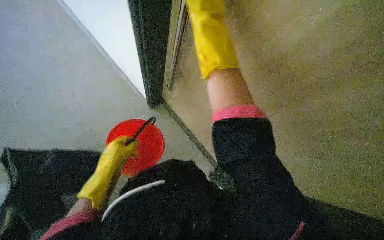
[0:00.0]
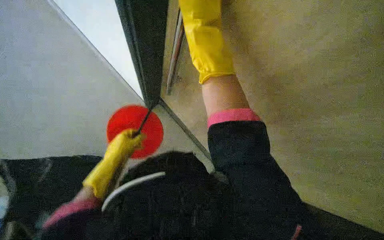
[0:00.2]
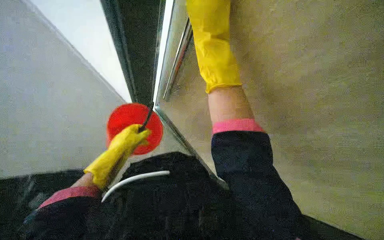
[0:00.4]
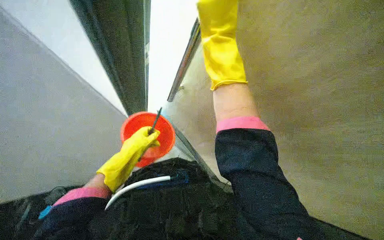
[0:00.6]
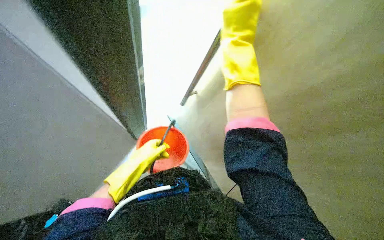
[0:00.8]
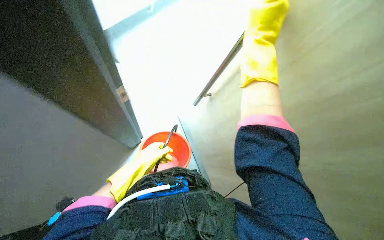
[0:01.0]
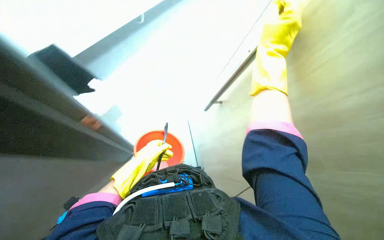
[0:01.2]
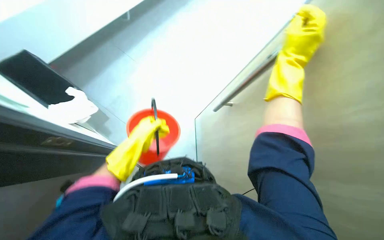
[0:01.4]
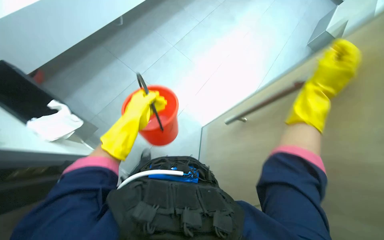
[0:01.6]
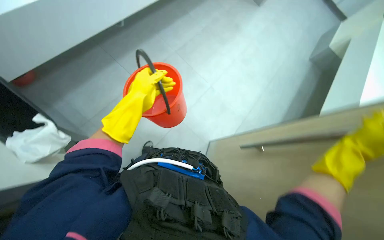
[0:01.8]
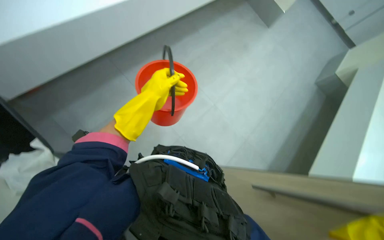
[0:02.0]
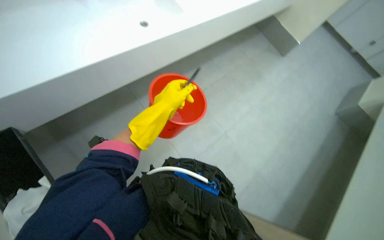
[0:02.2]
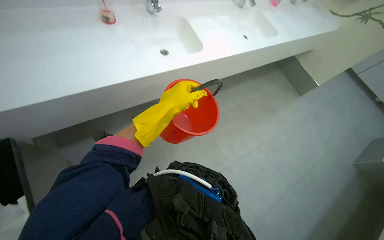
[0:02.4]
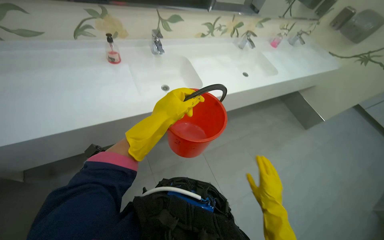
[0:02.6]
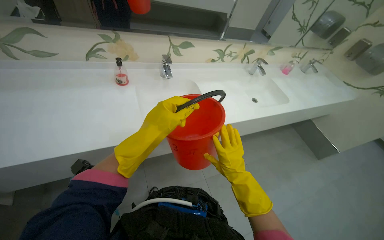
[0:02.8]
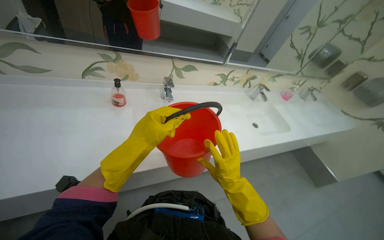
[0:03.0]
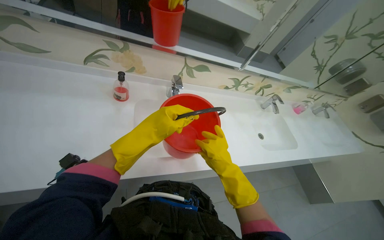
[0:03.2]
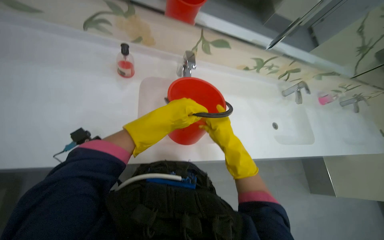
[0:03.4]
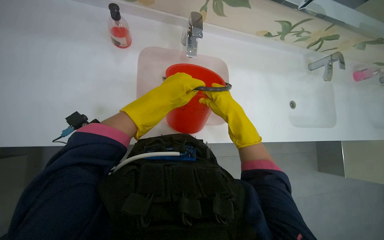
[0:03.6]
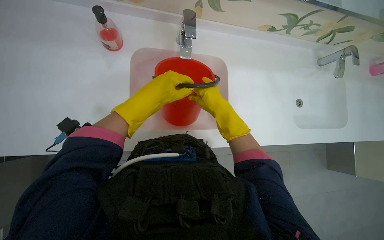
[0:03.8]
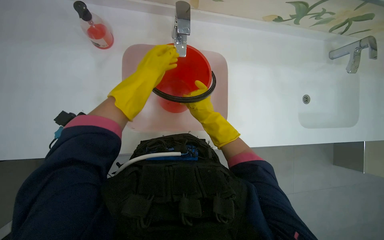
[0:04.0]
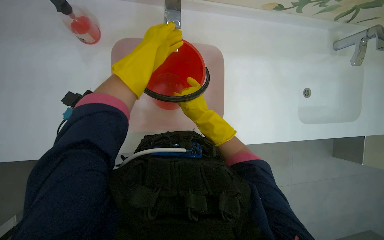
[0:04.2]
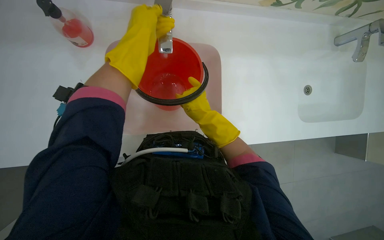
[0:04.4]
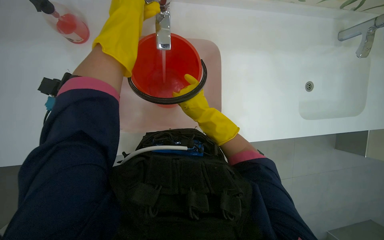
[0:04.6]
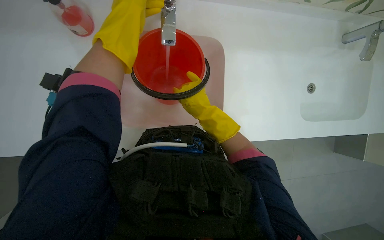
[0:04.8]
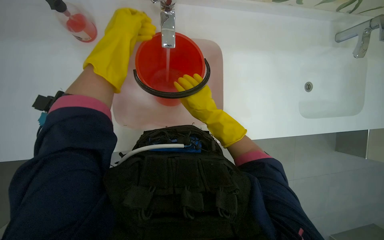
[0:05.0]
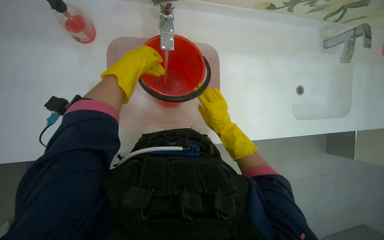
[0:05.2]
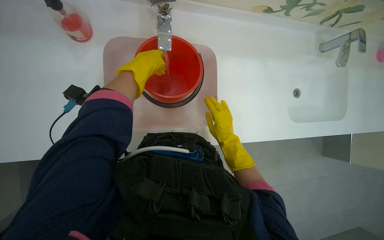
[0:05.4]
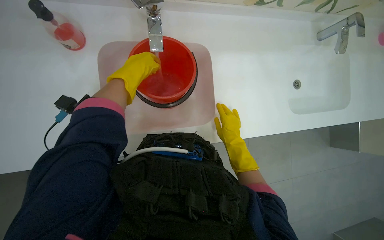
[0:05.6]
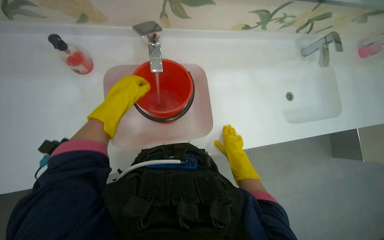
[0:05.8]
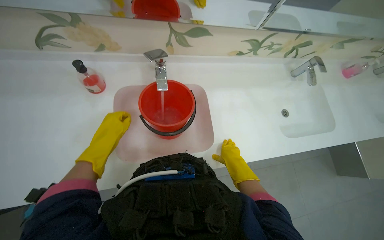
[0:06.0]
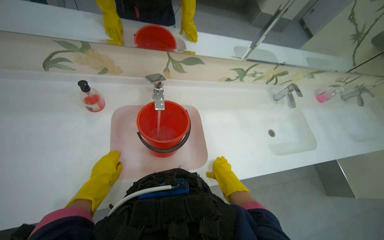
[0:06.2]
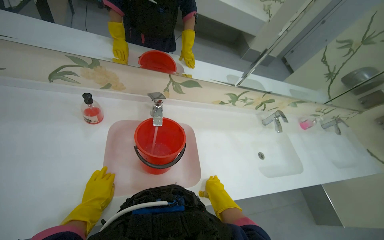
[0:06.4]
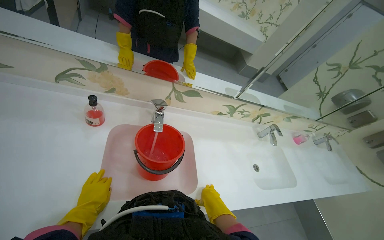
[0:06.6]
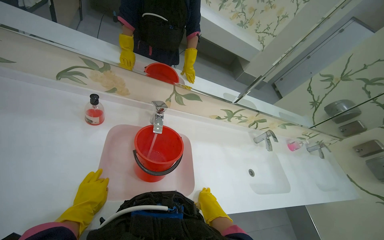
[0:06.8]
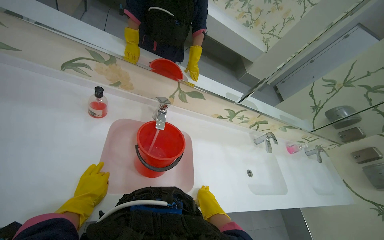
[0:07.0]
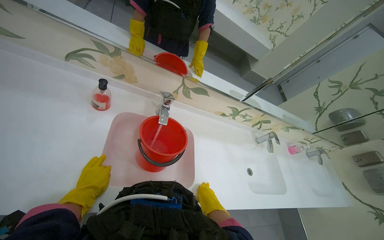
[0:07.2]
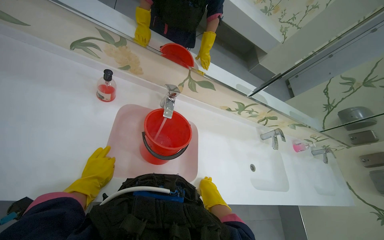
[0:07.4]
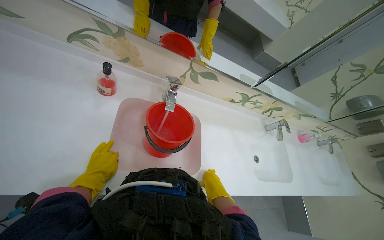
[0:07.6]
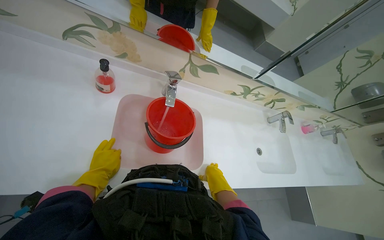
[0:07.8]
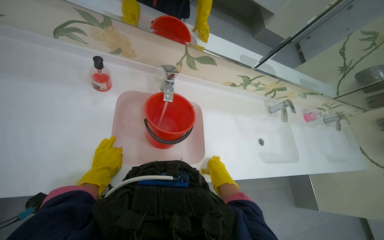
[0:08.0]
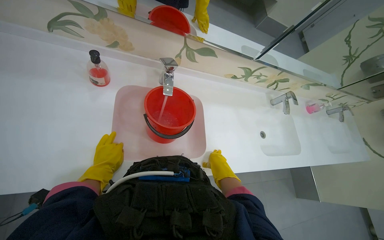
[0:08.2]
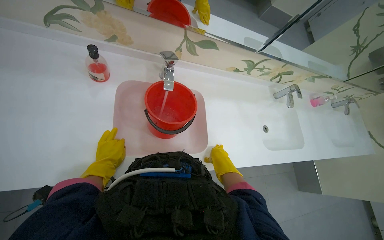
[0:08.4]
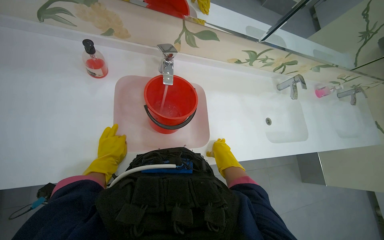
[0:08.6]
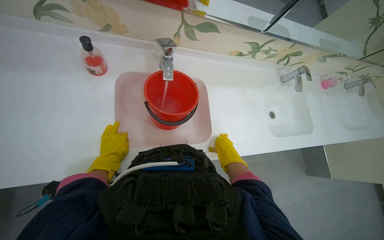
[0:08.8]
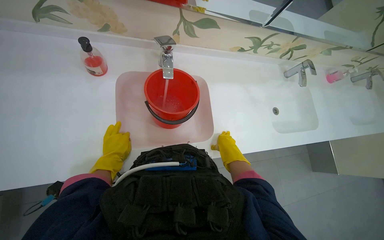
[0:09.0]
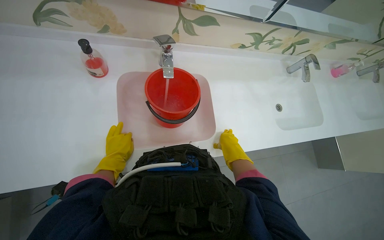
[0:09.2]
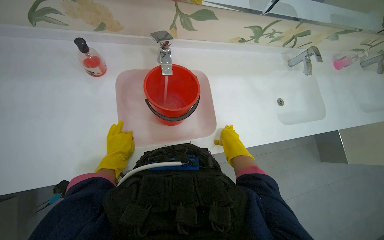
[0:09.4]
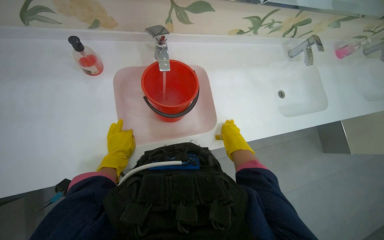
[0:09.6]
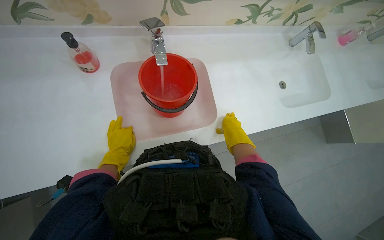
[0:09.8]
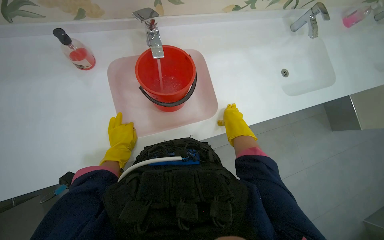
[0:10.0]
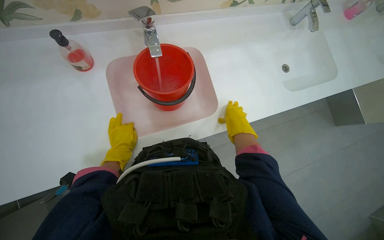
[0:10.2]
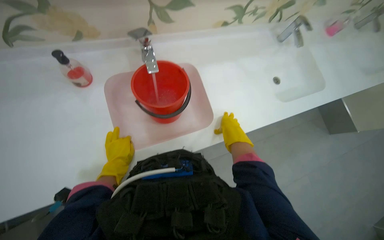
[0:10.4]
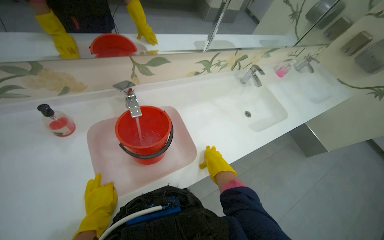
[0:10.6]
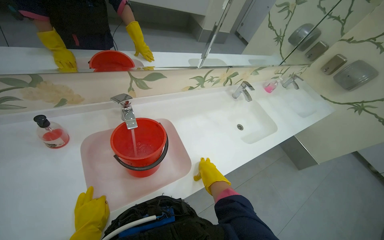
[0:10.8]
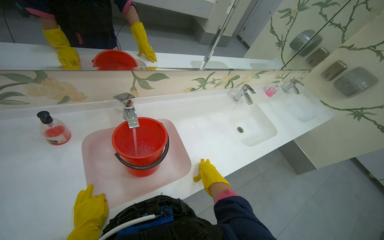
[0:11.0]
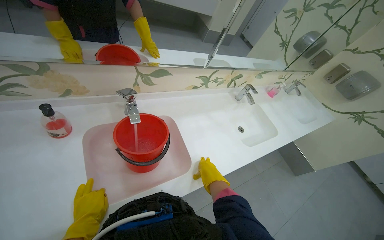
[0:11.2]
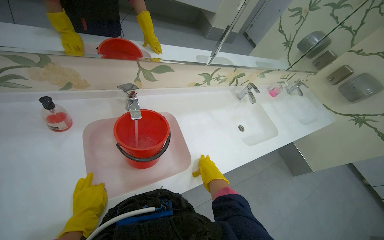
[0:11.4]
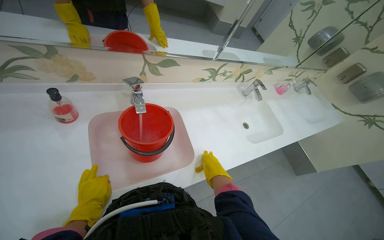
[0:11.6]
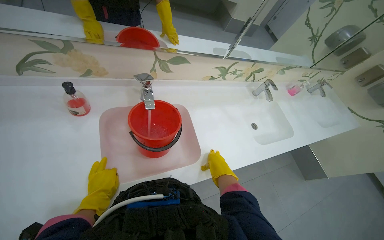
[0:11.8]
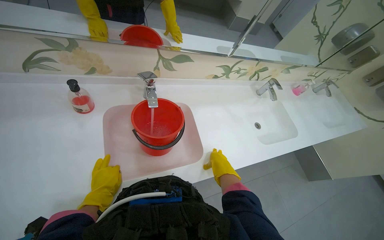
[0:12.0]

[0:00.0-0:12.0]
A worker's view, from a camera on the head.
Job: preparing cleaning supplies.
The whole recording: Preparing cleaning supplies. The worker gathers and organizes various cleaning tools and solutions from the cart, including filling a bucket with water.
0:00.0 to 0:01.6: The head turns to the left by some 30 degrees. The right hand heads down the picture and to the right, covering approximately 15 cm.
0:01.6 to 0:03.0: The wearer's head swings about 30 degrees to the left. The camera pitches upward, by about 35 degrees.
0:03.0 to 0:04.4: The head travels roughly 50 cm. The wearer's head swings about 20 degrees to the left. The camera pitches downward, by some 35 degrees.
0:04.4 to 0:06.0: The view tilts approximately 15 degrees upward. The left hand shifts some 25 cm down the picture and to the left, while the right hand moves to the right and down the picture, some 20 cm.
0:06.0 to 0:07.6: The view tilts about 15 degrees upward.
0:07.6 to 0:09.0: The view tips downward by roughly 15 degrees. The right hand is displaced farther from the camera by about 15 cm.
0:09.0 to 0:10.4: The hands make small movements and keep their place.
0:10.4 to 0:12.0: The camera pitches upward, by about 15 degrees.

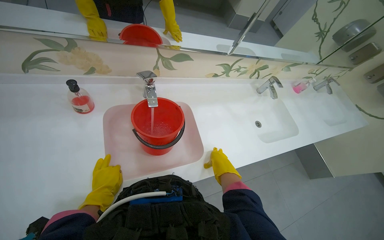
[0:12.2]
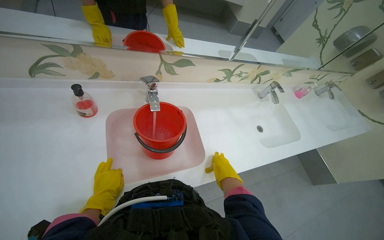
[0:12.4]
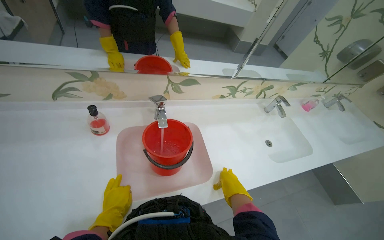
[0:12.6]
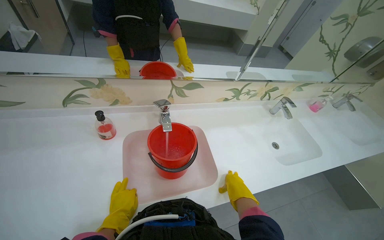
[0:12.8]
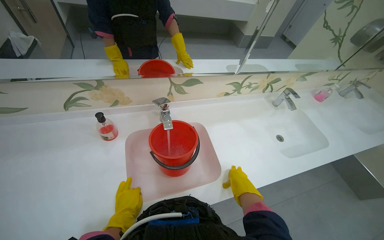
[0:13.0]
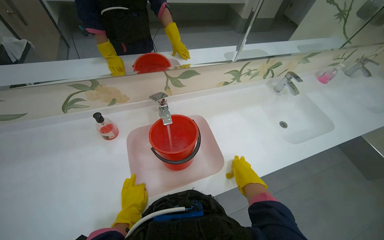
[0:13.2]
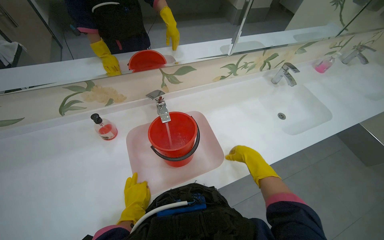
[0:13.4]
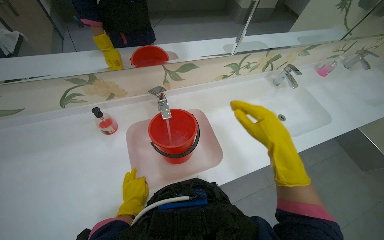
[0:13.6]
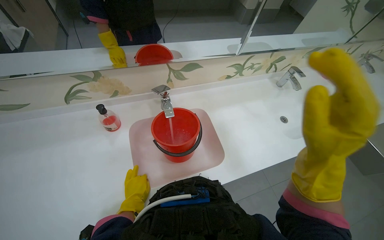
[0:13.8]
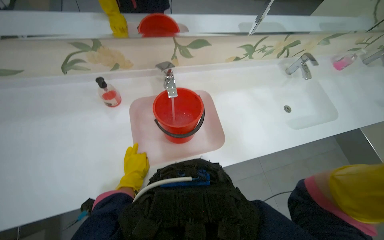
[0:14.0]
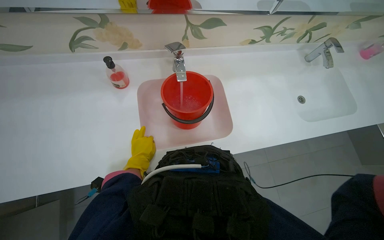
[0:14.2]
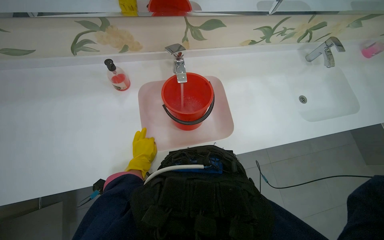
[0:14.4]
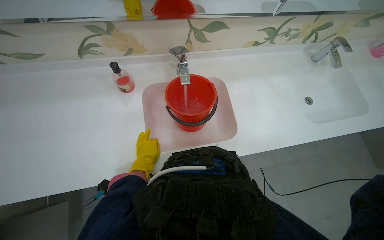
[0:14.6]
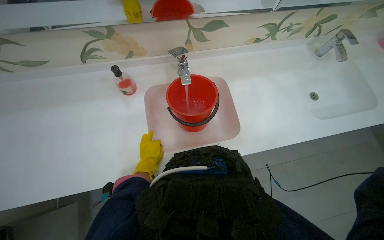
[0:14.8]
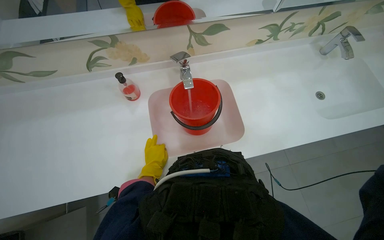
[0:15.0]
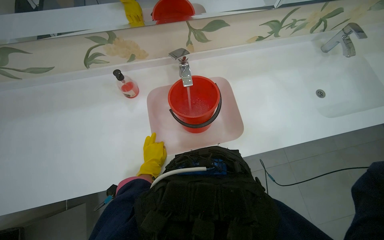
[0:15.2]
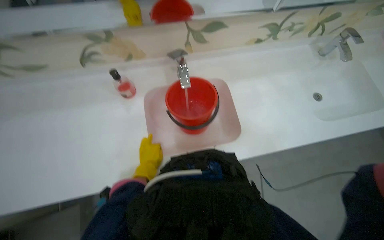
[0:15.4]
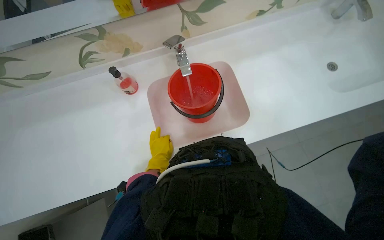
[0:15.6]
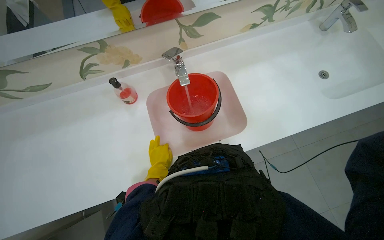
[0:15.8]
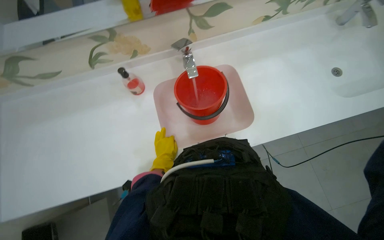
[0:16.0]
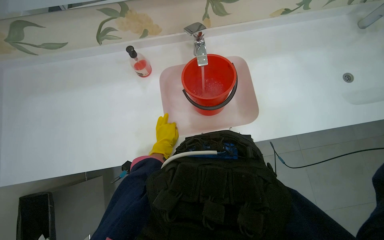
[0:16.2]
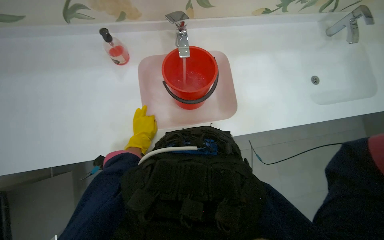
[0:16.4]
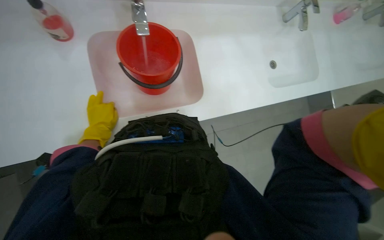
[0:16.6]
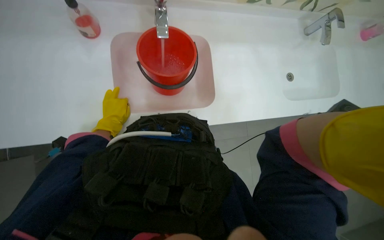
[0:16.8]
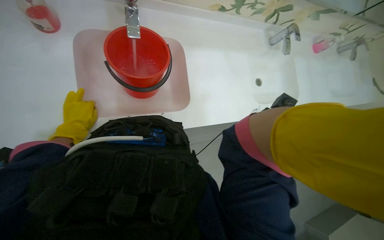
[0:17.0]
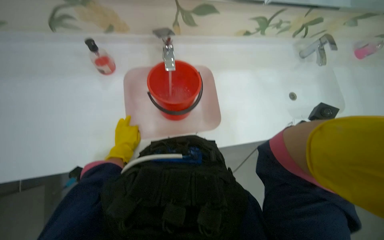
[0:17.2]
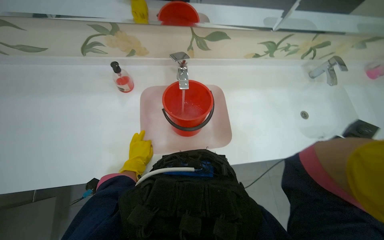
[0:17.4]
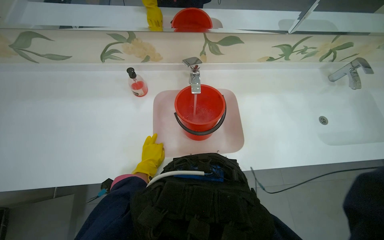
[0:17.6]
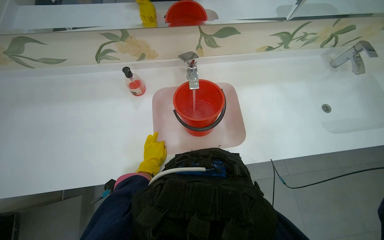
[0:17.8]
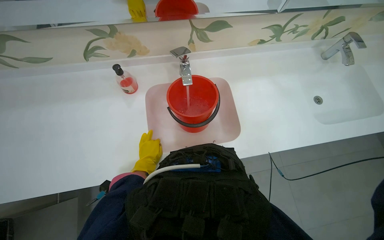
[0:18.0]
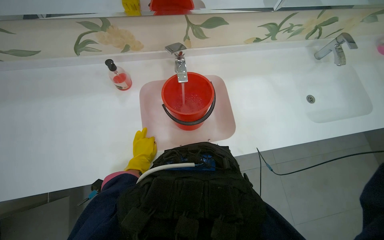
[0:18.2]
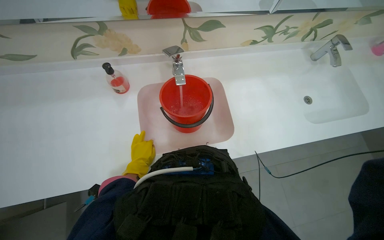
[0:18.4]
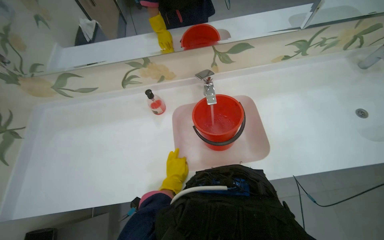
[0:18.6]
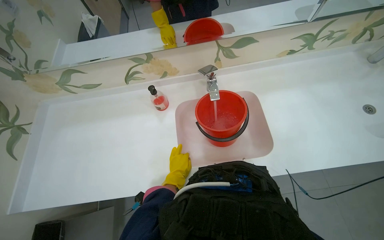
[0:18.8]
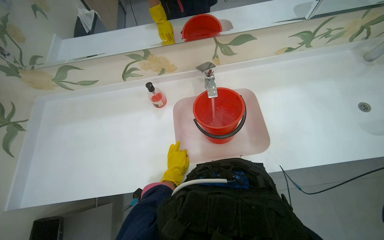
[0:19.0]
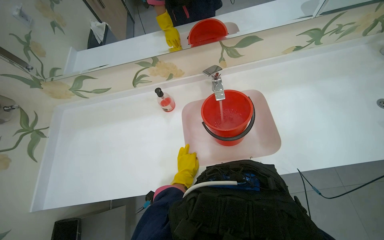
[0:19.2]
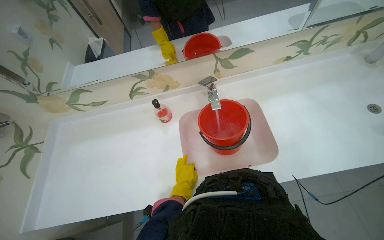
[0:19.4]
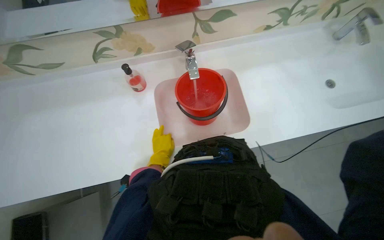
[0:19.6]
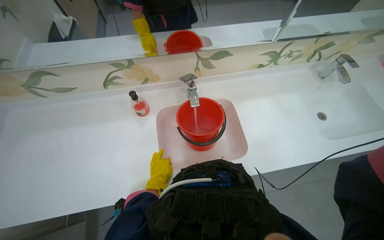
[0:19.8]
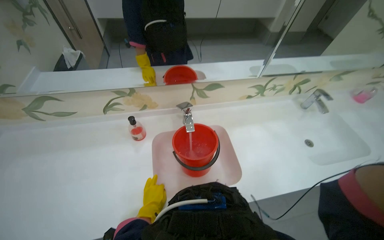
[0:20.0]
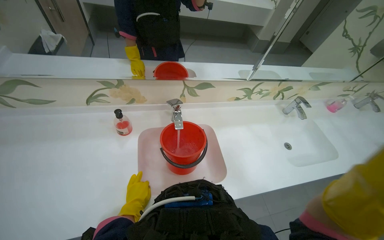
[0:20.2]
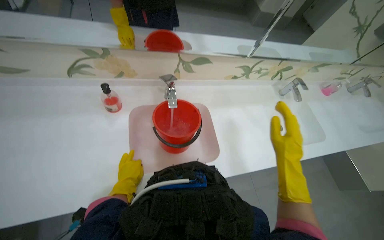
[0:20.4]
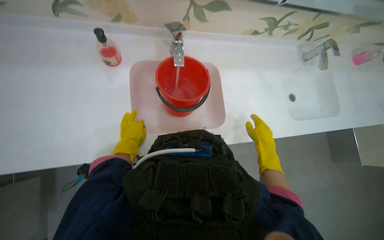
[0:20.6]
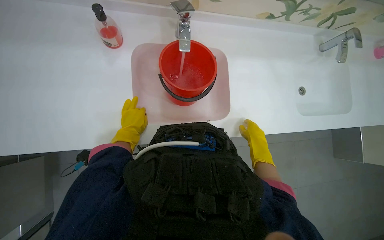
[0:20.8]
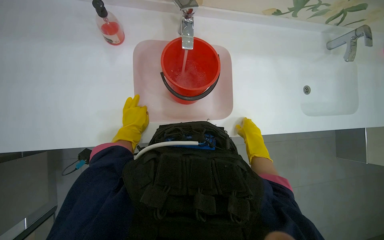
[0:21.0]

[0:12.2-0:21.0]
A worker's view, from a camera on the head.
Job: preparing cleaning supplies.
The whole recording: Preparing cleaning supplies. The worker gathers and organizes various cleaning tools and solutions from the cart, including filling a bucket with water.
0:12.2 to 0:13.6: The right hand shifts approximately 30 cm nearer to the camera and up the picture.
0:15.2 to 0:16.6: The wearer looks roughly 15 degrees further downward.
0:16.6 to 0:18.0: The wearer looks roughly 15 degrees further upward.
